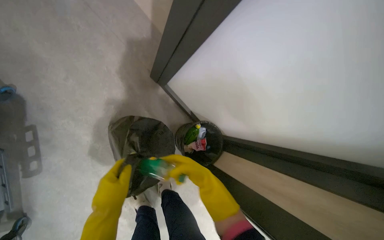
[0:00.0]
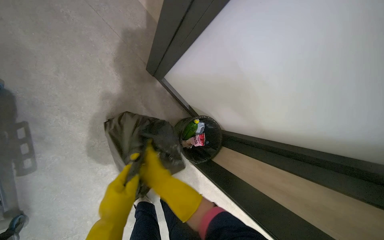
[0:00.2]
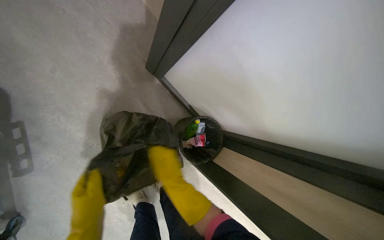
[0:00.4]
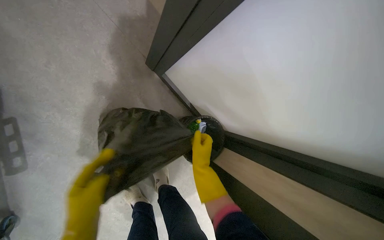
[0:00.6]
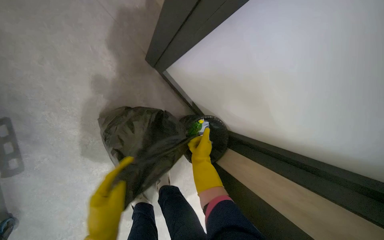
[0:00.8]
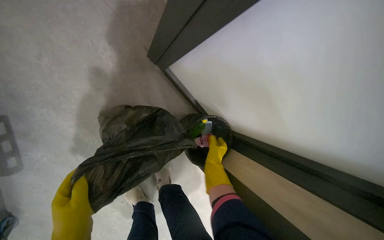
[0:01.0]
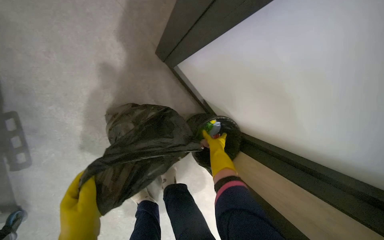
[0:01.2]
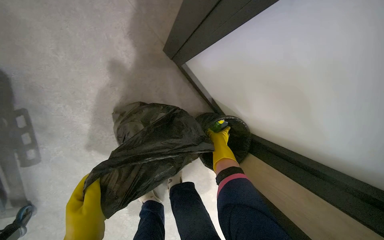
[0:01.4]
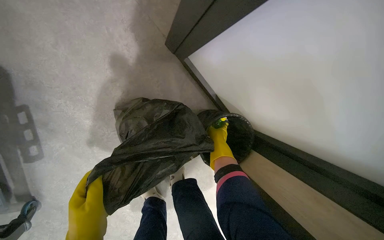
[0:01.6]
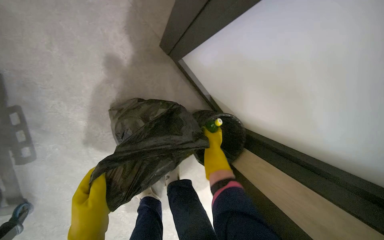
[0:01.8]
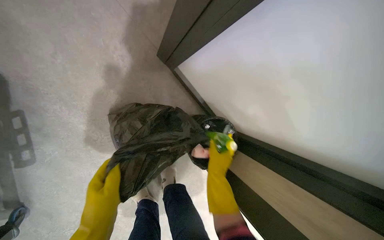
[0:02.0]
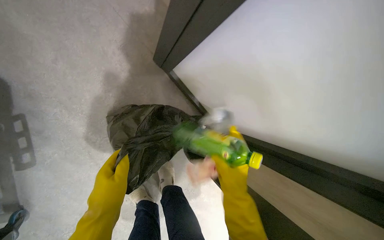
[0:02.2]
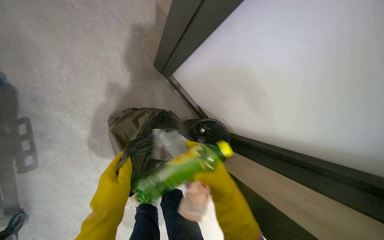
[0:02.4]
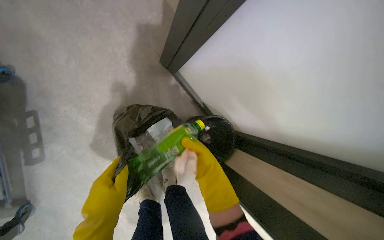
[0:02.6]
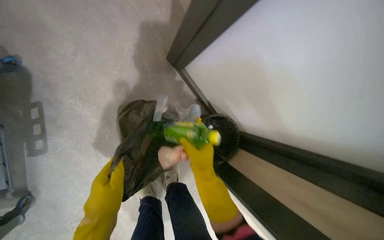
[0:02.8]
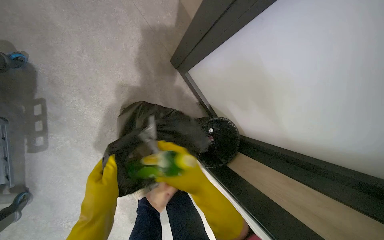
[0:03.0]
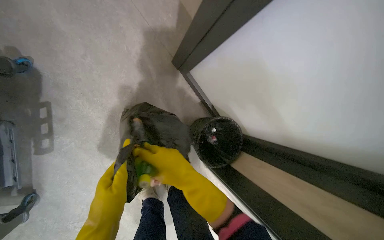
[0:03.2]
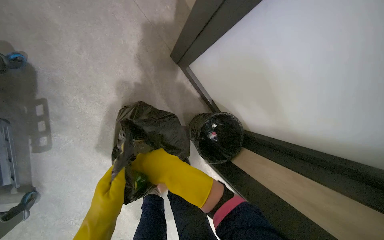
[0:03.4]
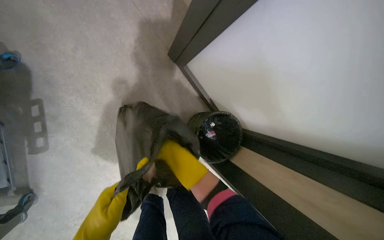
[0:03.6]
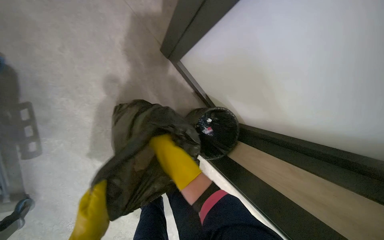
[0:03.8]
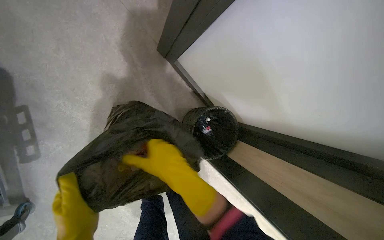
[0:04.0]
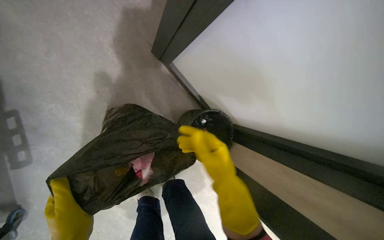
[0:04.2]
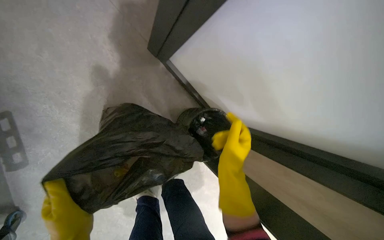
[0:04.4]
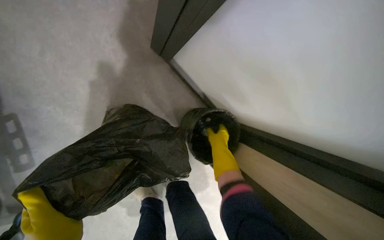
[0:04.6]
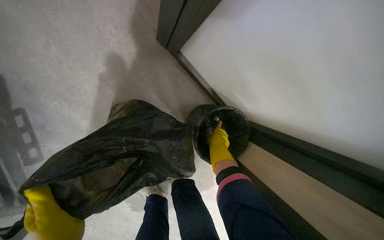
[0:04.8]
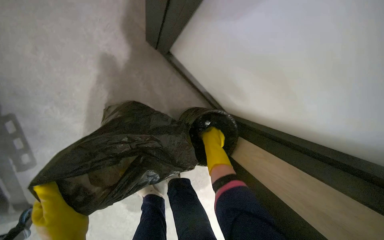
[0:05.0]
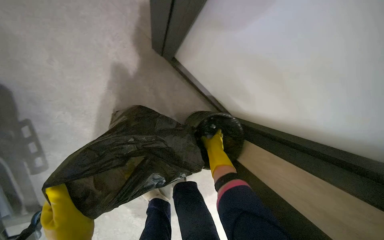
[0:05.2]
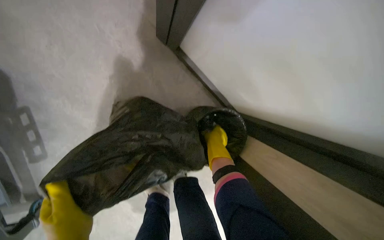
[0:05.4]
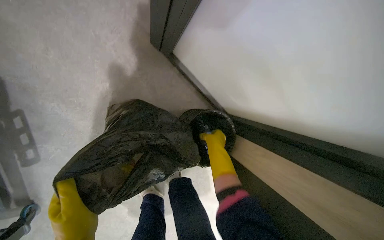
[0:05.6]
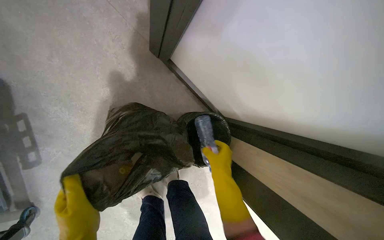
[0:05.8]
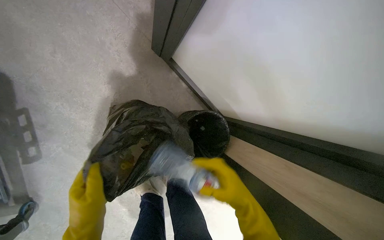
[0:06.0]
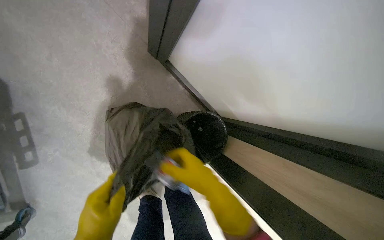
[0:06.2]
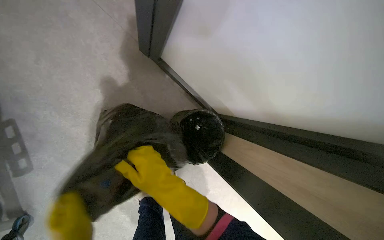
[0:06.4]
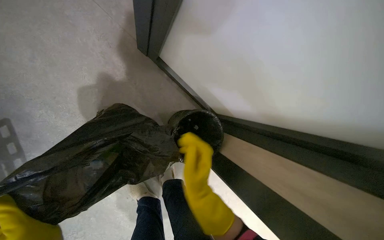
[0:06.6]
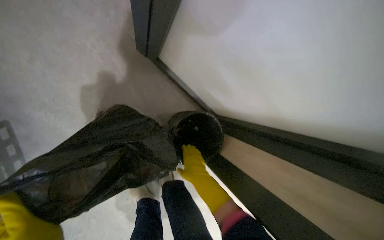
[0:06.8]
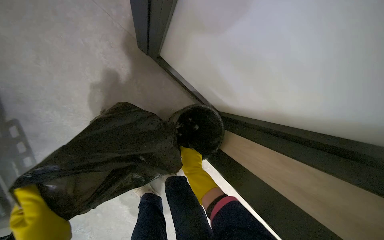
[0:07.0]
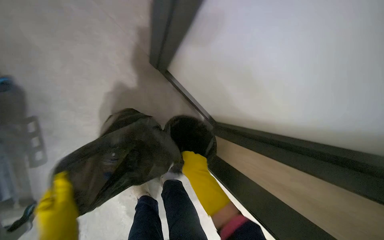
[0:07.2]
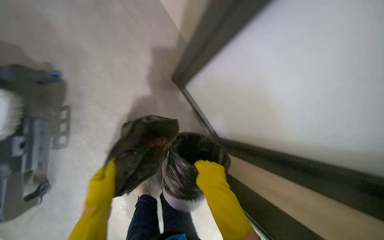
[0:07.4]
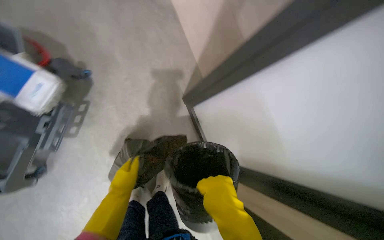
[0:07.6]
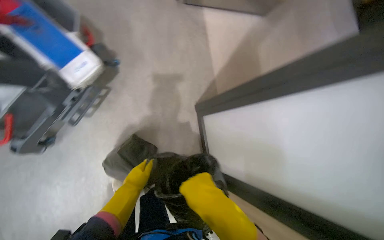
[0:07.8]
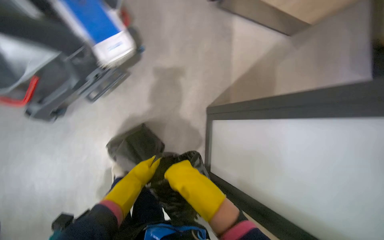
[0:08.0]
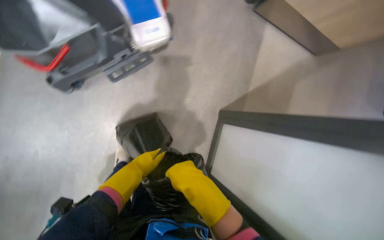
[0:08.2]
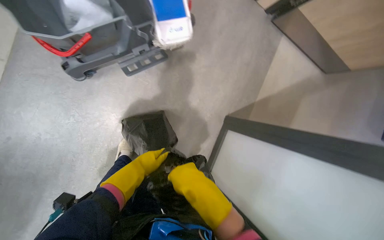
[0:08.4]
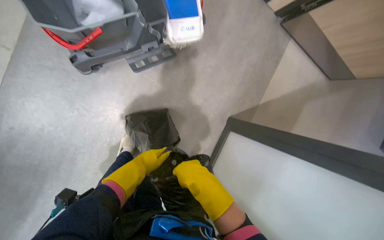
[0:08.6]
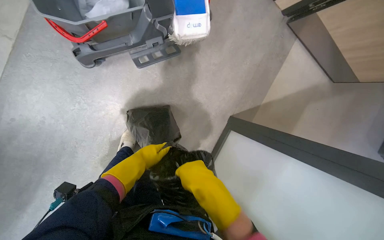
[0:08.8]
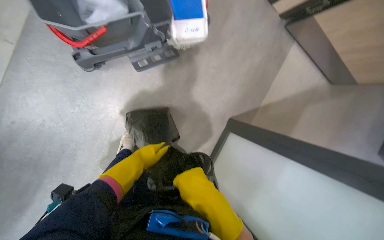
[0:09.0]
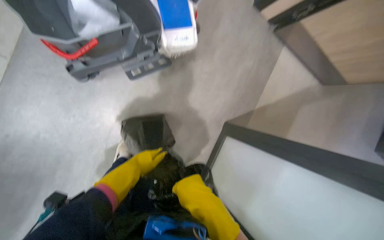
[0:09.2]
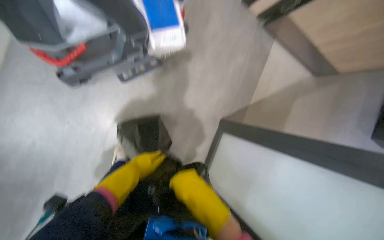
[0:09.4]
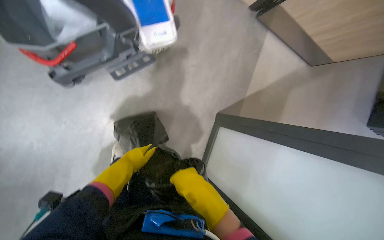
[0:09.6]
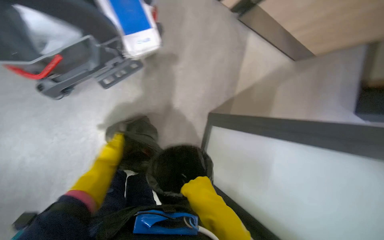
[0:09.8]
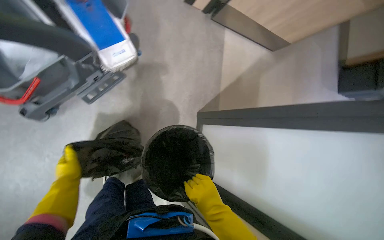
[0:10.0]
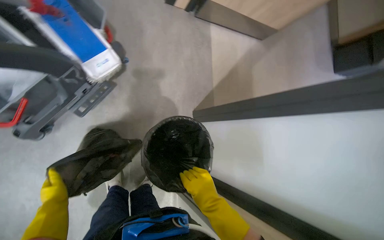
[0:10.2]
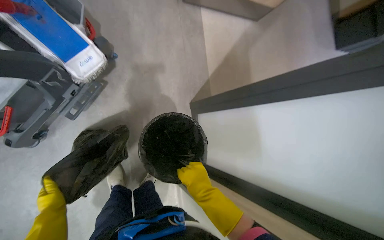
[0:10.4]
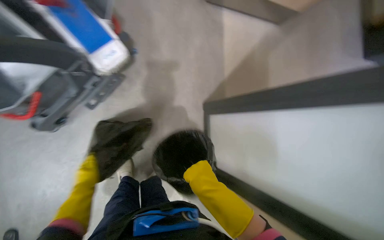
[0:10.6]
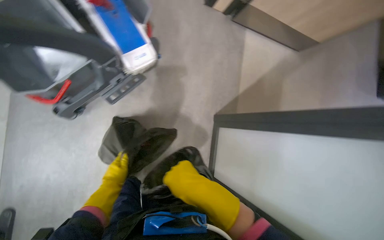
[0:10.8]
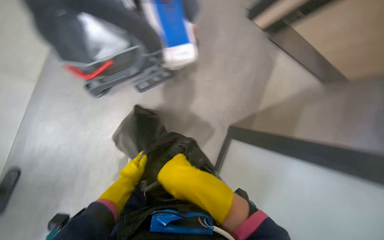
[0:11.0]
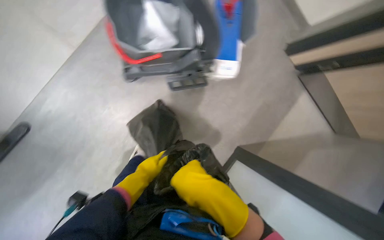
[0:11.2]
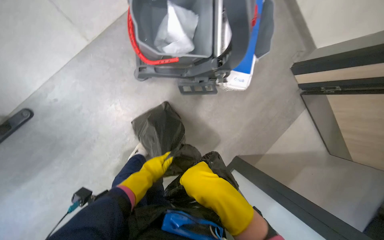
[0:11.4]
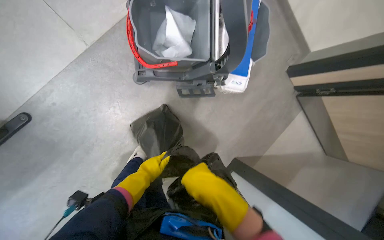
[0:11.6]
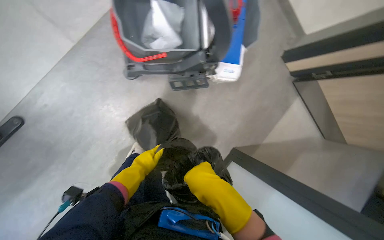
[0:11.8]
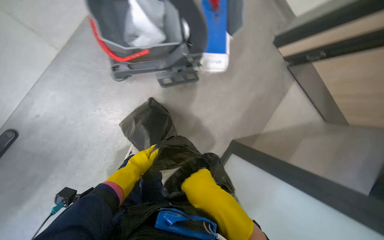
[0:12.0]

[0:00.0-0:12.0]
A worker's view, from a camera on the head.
Job: managing trash.
The whole recording: Collecting and sorting trash into bins. The worker collects a trash bag and sorts its contents into recycling bins.
0:00.0 to 0:01.6: The right hand heads farther from the camera and up the picture, covering some 30 cm.
0:01.6 to 0:03.0: The right hand is displaced nearer to the camera by approximately 35 cm.
0:04.4 to 0:06.0: The right hand goes some 10 cm down the picture, and goes farther from the camera and returns, about 20 cm each way.
0:06.0 to 0:07.6: The view tips upward by about 15 degrees. Everything in view rotates about 25 degrees clockwise.
0:07.6 to 0:09.0: The scene turns approximately 50 degrees clockwise in the picture.
0:09.0 to 0:10.4: Everything in view rotates about 35 degrees counterclockwise.
0:10.4 to 0:12.0: The scene turns some 45 degrees clockwise in the picture.

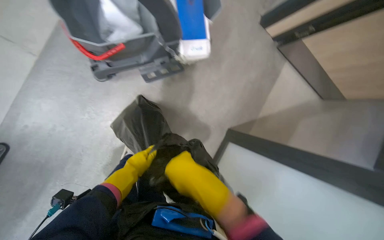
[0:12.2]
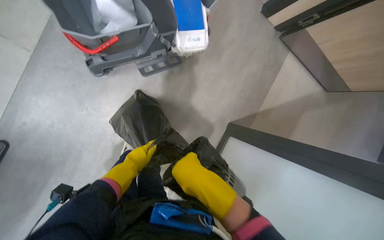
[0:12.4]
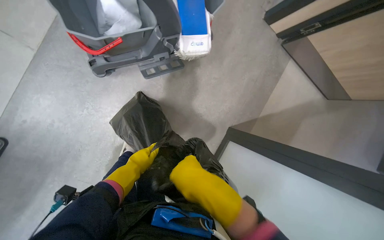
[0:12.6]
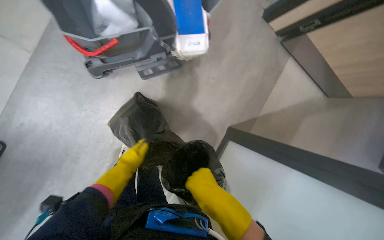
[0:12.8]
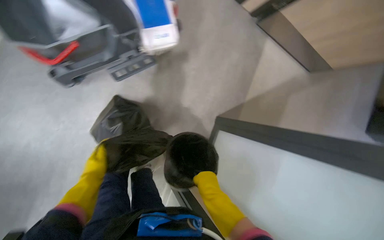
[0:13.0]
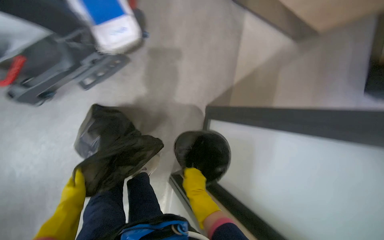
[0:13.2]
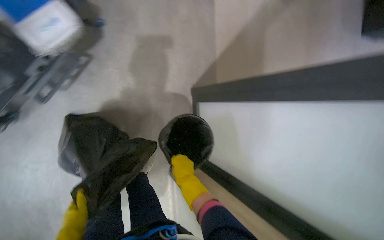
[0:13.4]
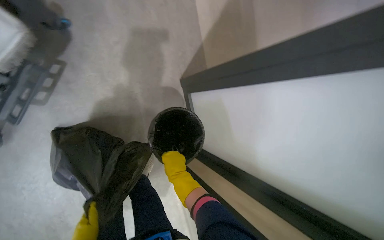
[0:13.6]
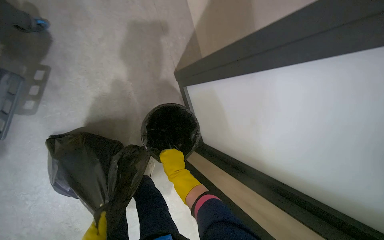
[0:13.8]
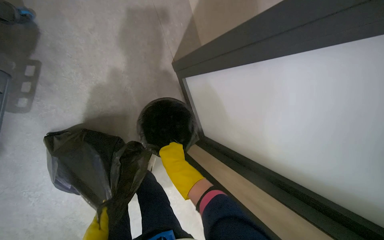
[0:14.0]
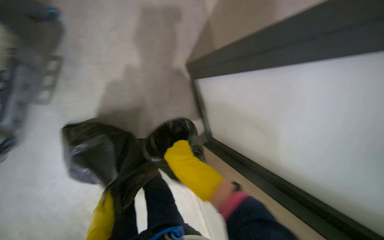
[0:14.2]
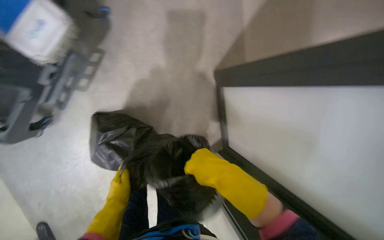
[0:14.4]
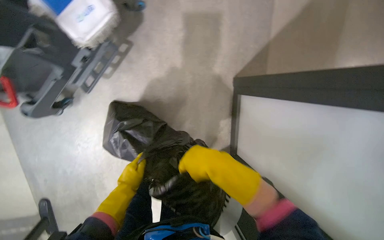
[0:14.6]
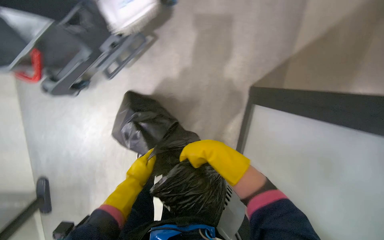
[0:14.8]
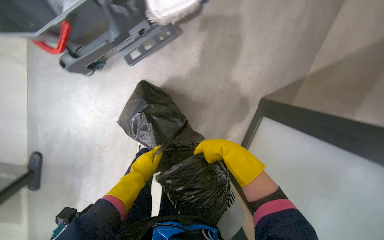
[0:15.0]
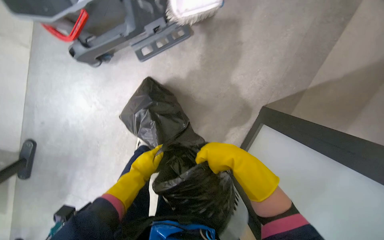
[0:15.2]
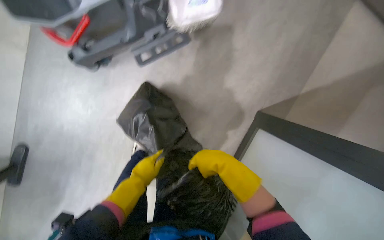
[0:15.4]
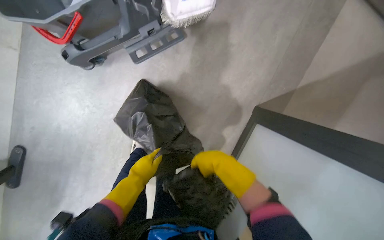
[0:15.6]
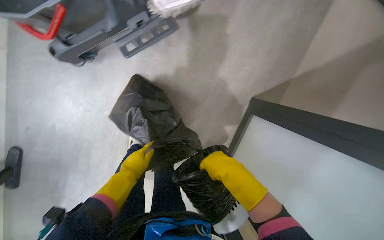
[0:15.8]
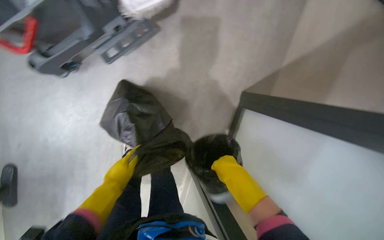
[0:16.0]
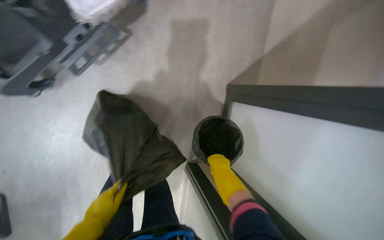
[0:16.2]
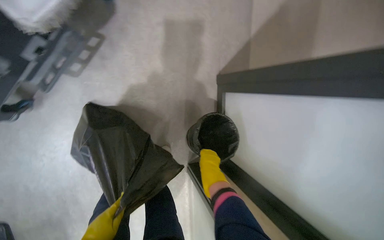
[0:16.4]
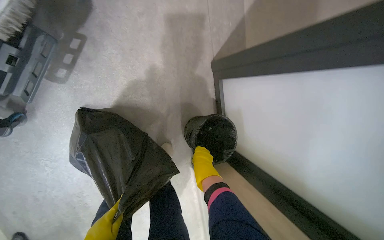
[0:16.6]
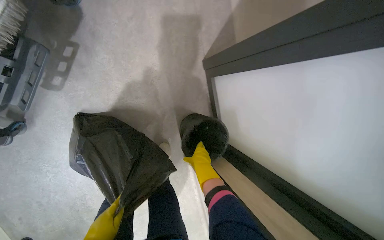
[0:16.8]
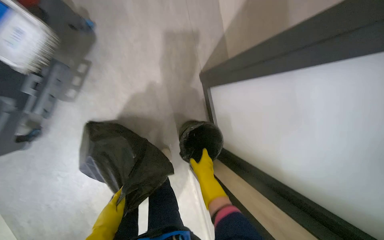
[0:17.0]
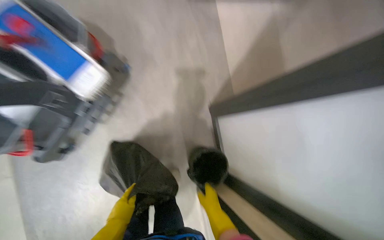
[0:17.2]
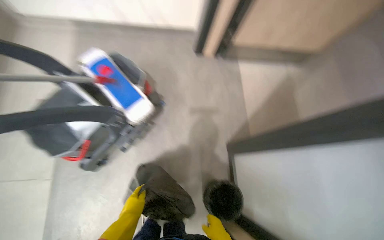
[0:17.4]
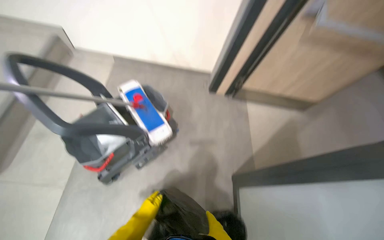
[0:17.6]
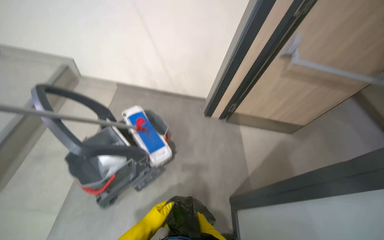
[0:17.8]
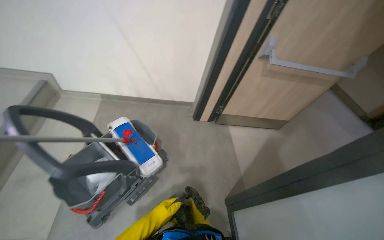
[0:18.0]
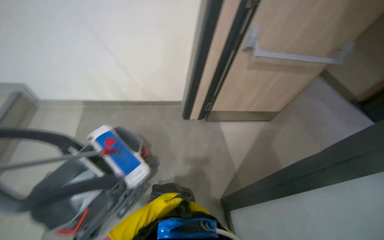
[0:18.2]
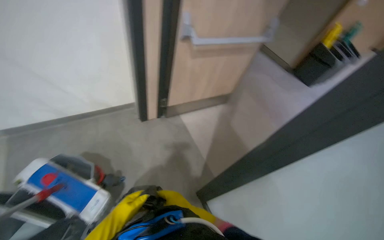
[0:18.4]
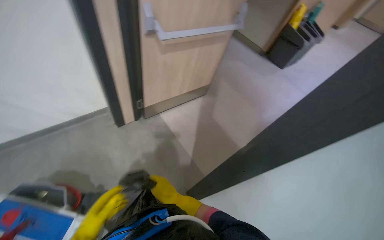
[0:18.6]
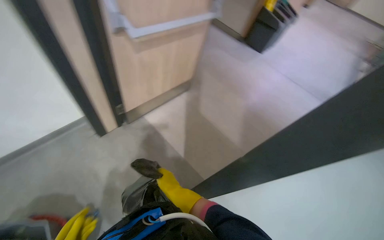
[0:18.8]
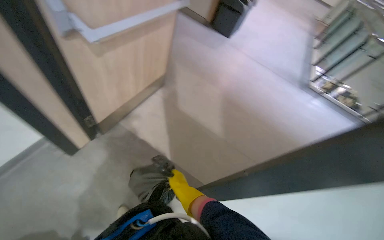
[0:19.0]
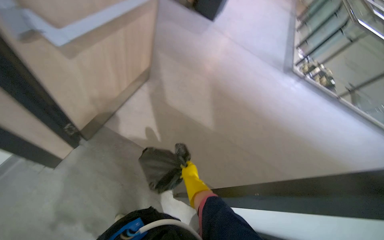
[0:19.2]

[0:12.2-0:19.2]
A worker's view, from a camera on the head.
Job: managing trash.
The whole recording: Collecting and sorting trash into bins. The worker collects a trash bag and sorts its contents into recycling bins.
0:12.2 to 0:13.6: The camera pitches downward, by roughly 15 degrees. The scene rotates counterclockwise by approximately 45 degrees.
0:13.6 to 0:15.0: The scene rotates clockwise by about 35 degrees.
0:15.0 to 0:16.4: The right hand goes about 25 cm farther from the camera and down the picture.
0:16.4 to 0:17.8: The head travels approximately 60 cm. The camera pitches upward, by approximately 50 degrees.
0:17.8 to 0:19.2: The camera travels approximately 70 cm. The wearer's head swings about 70 degrees to the right. The camera pitches downward, by about 20 degrees.
